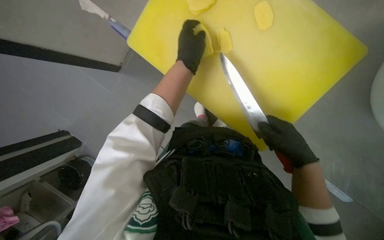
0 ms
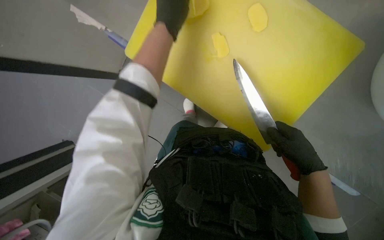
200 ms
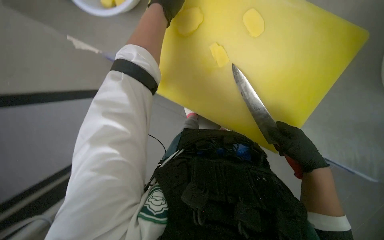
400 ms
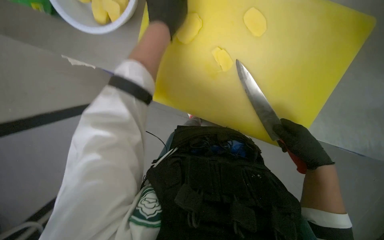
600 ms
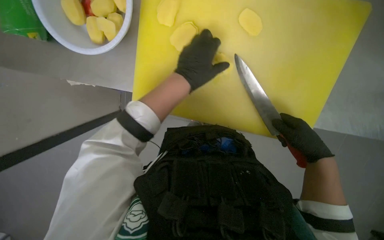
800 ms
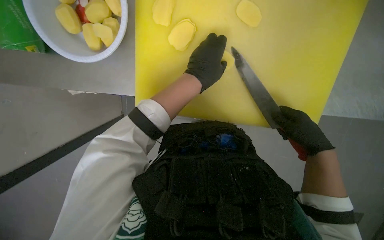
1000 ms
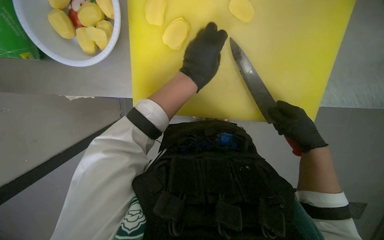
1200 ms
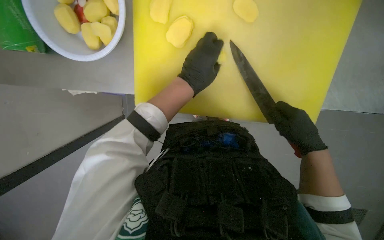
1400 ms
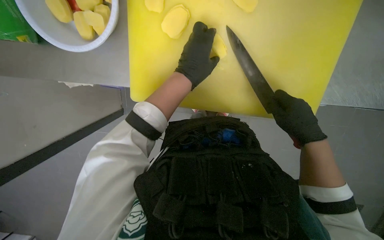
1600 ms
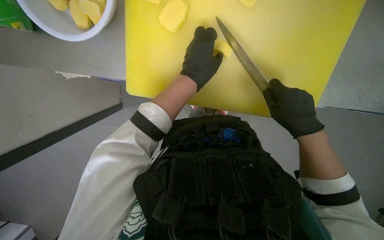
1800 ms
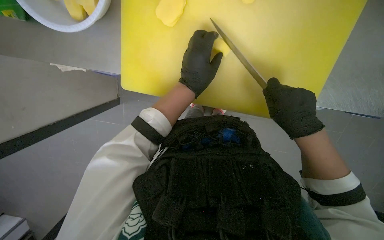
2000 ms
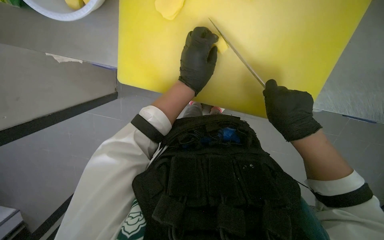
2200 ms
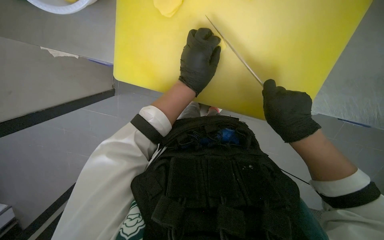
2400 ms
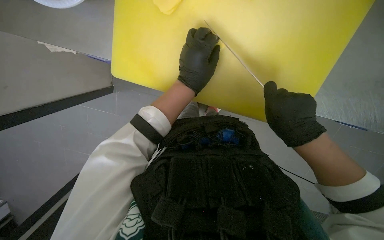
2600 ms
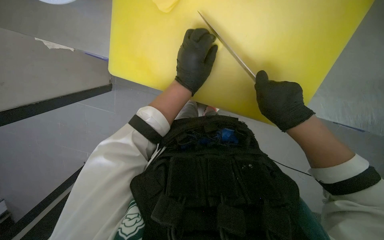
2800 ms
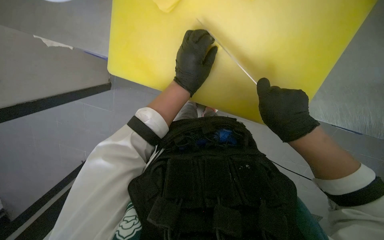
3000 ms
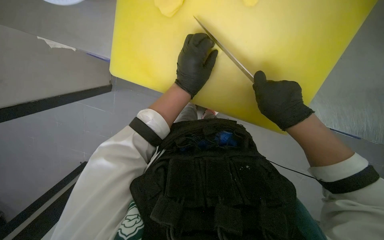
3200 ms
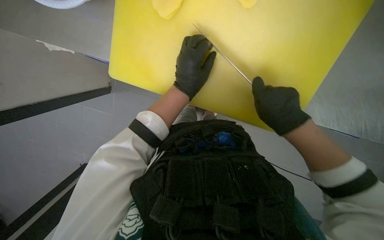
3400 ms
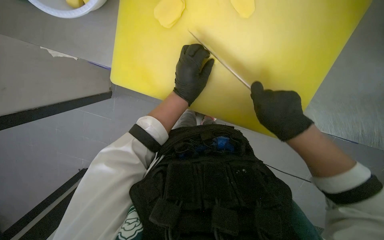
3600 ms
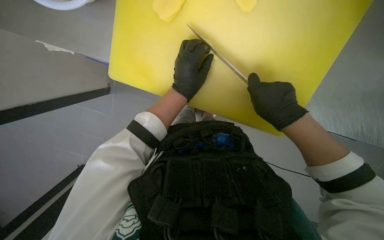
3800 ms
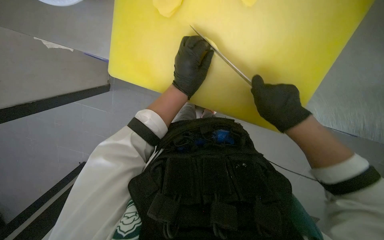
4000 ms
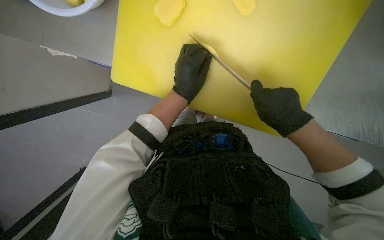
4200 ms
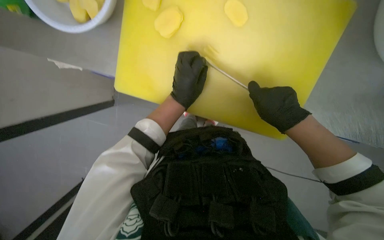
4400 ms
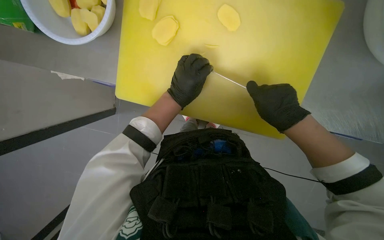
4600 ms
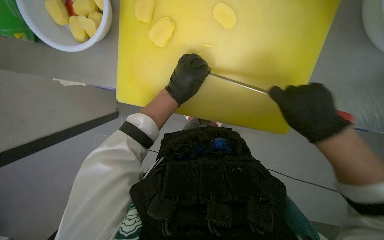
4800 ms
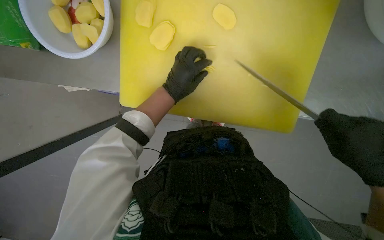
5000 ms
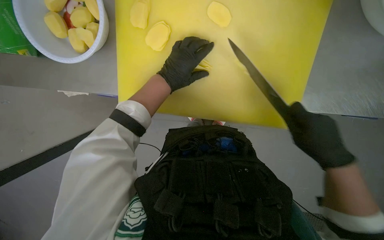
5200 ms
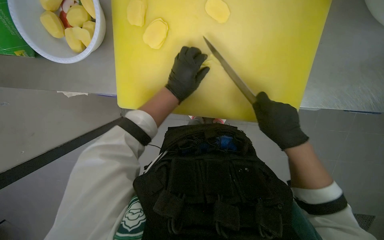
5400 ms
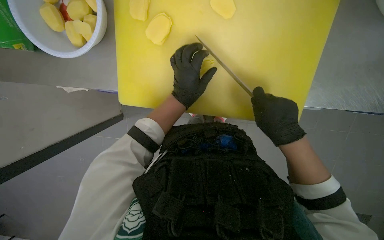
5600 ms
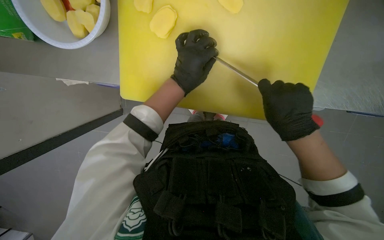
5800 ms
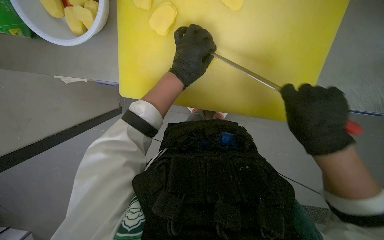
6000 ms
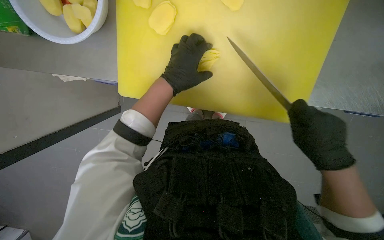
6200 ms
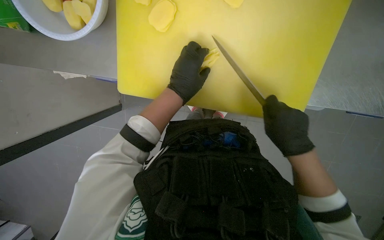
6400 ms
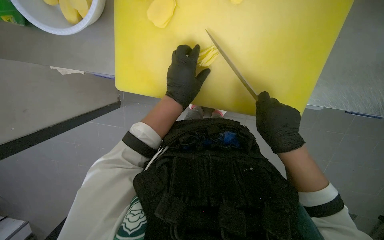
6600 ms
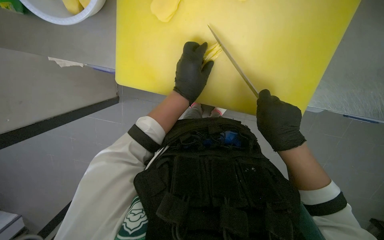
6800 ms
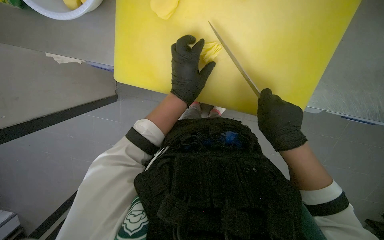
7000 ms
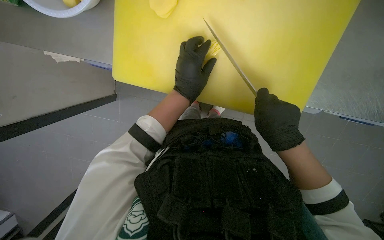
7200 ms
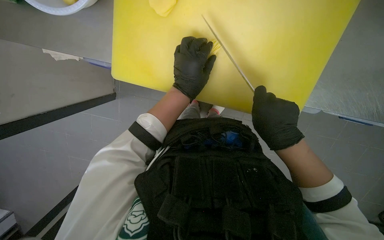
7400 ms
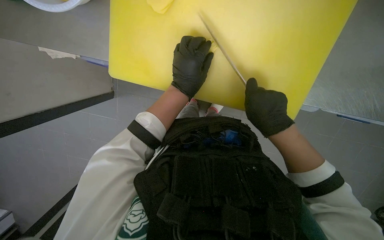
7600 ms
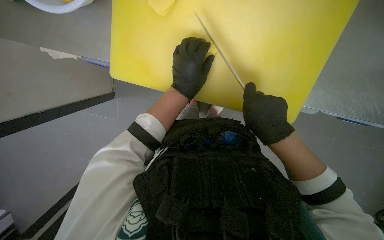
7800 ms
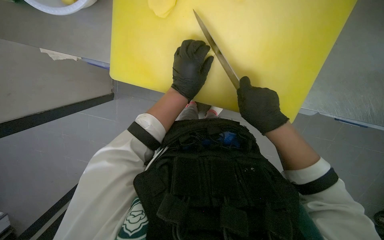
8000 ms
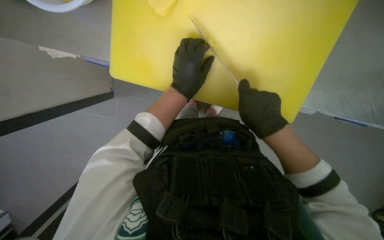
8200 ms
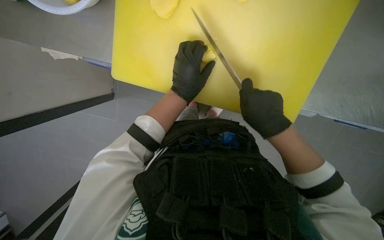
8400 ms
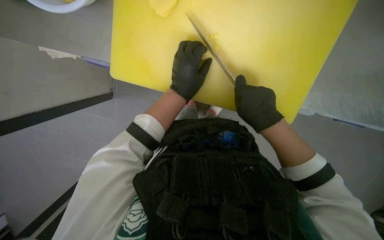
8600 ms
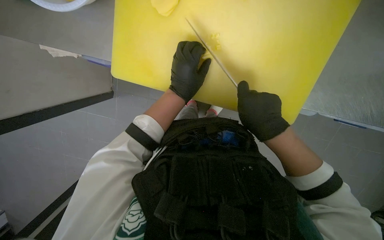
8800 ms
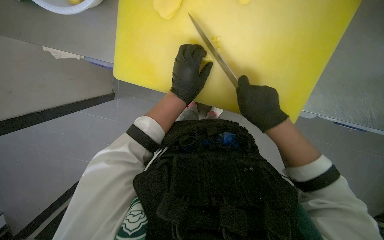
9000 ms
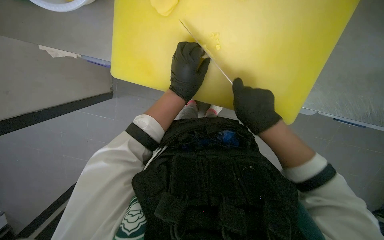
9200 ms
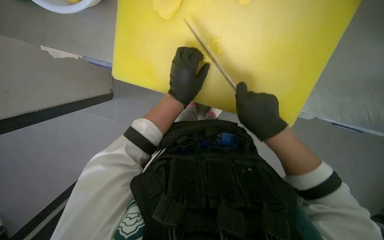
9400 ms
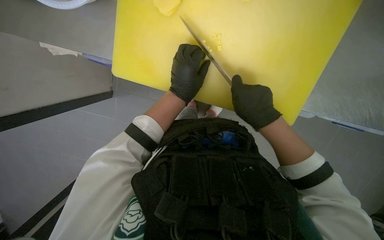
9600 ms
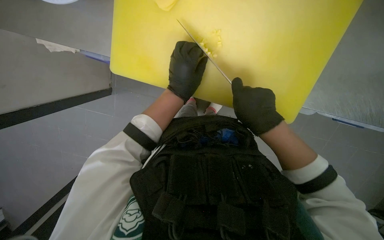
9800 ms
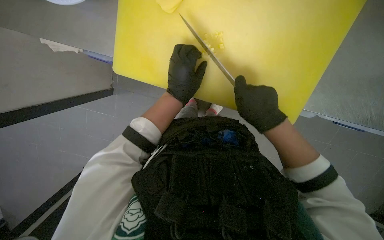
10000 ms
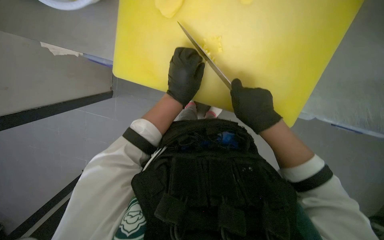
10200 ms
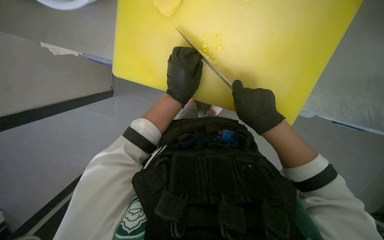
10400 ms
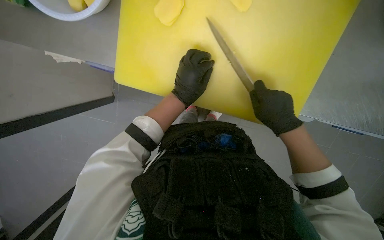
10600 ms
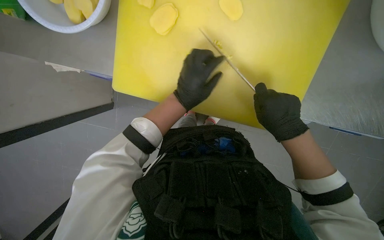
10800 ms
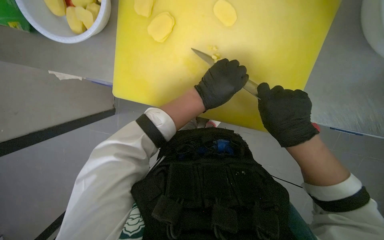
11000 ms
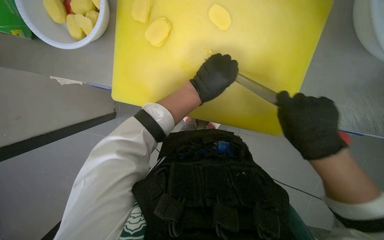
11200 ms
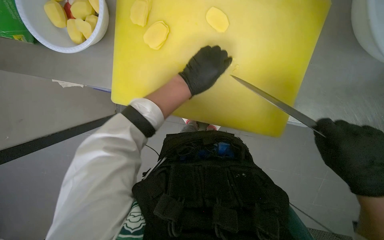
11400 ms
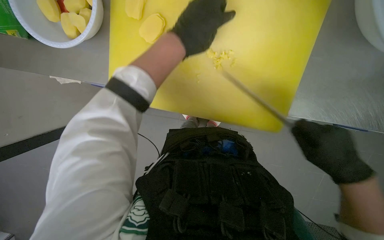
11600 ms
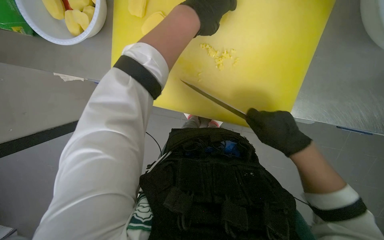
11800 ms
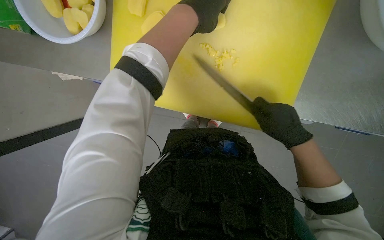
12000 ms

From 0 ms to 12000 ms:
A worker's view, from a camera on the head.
Job: preparing food.
The whole recording: Dicing potatoes. The worker dices potatoes into small pieces on a yellow cutting board.
From 0 ms to 1600 ms: The left hand goes up the picture and returns, about 10 cm each way.
From 1600 ms to 4400 ms: The hands make small movements and keep their place.
From 4400 ms to 6000 ms: The right hand reaches about 15 cm to the right, then returns.
From 6000 ms to 7600 ms: The right hand is displaced farther from the camera by approximately 10 cm.
From 7600 ms to 10400 ms: The hands work in one place, with small movements.
From 10400 ms to 12000 ms: The left hand travels up the picture and nearer to the camera by approximately 25 cm.

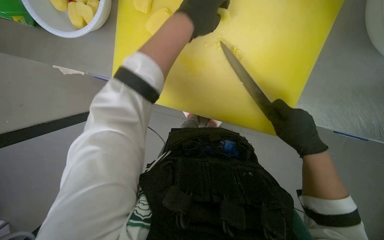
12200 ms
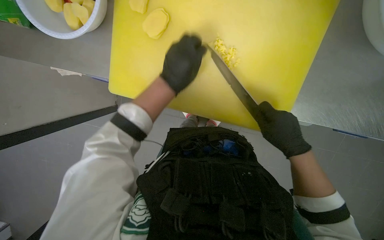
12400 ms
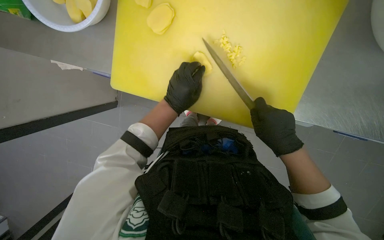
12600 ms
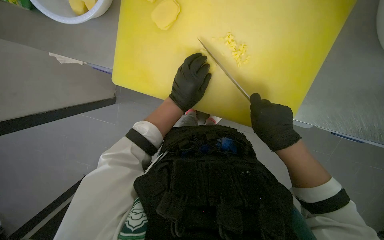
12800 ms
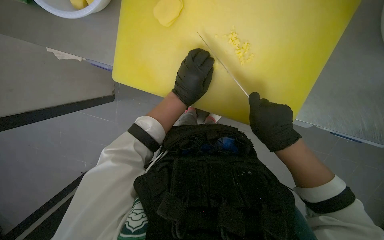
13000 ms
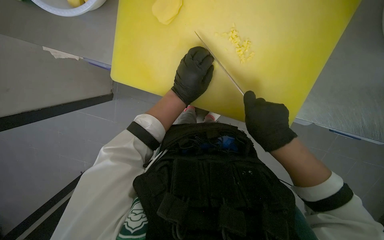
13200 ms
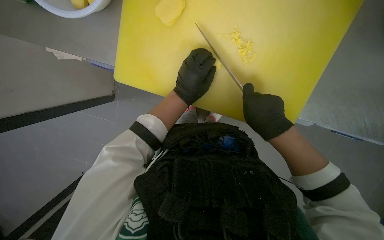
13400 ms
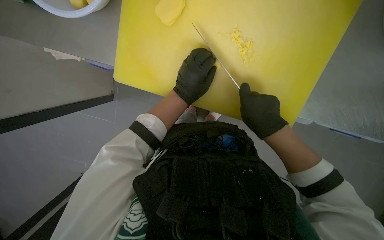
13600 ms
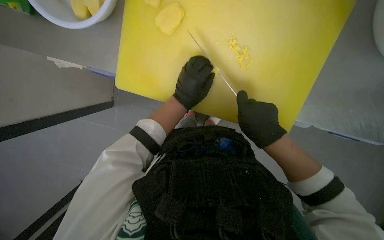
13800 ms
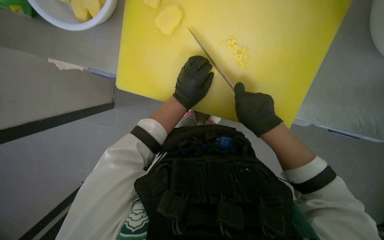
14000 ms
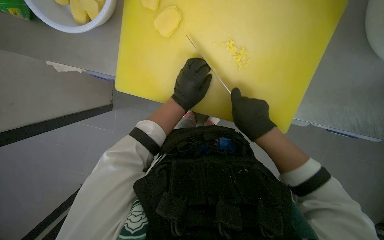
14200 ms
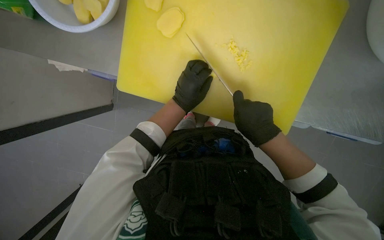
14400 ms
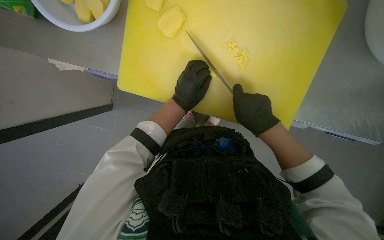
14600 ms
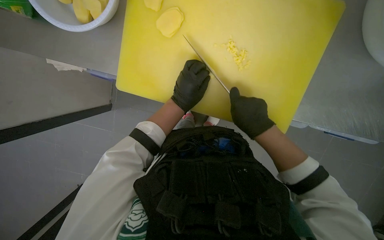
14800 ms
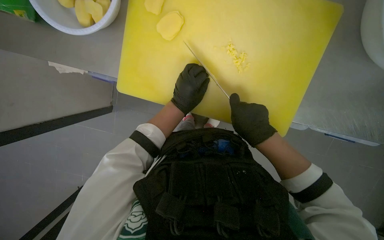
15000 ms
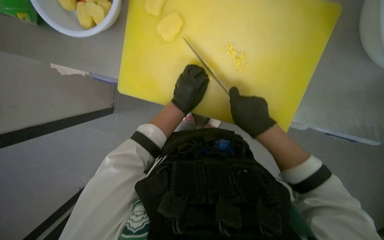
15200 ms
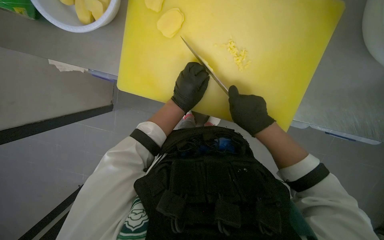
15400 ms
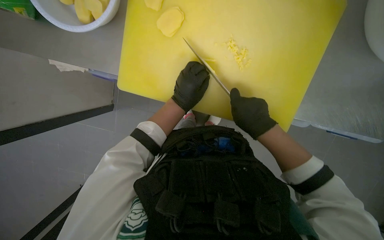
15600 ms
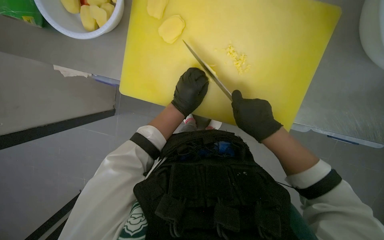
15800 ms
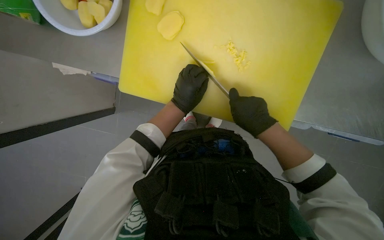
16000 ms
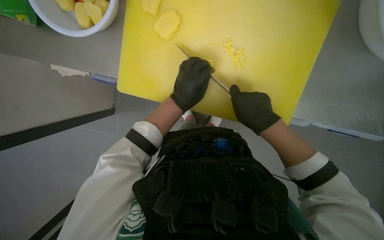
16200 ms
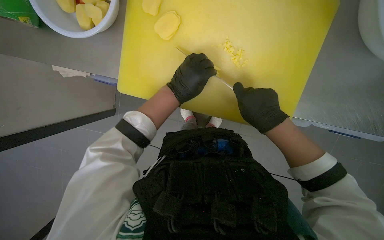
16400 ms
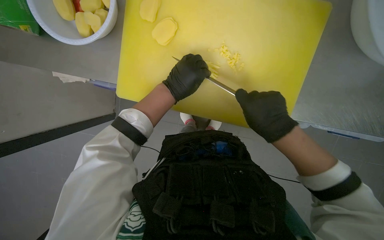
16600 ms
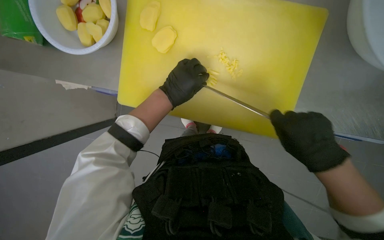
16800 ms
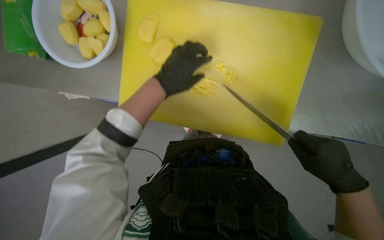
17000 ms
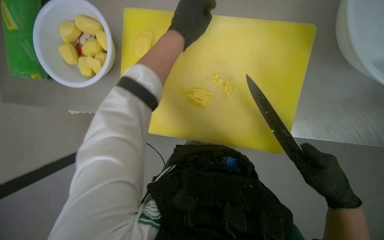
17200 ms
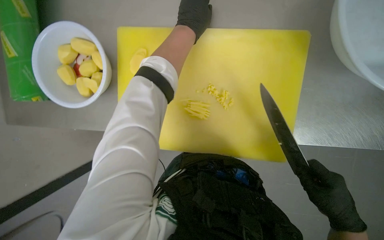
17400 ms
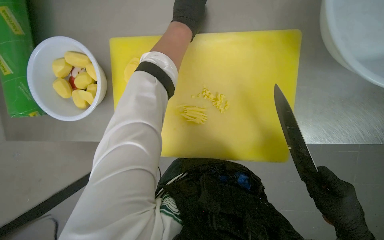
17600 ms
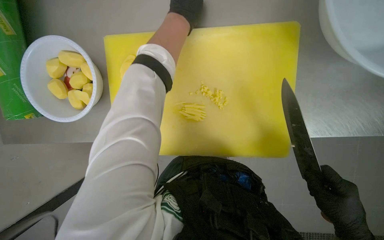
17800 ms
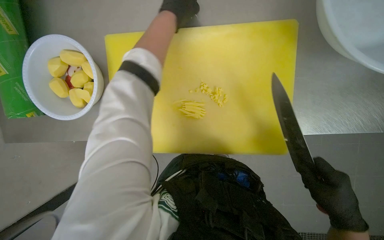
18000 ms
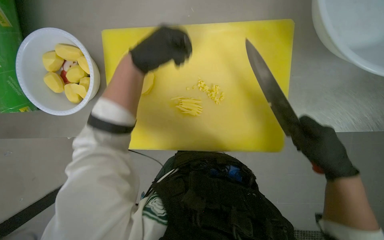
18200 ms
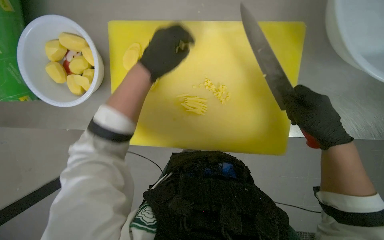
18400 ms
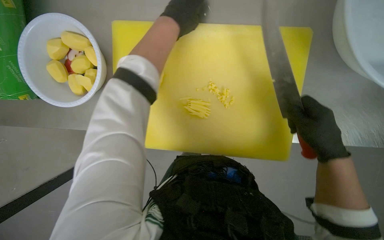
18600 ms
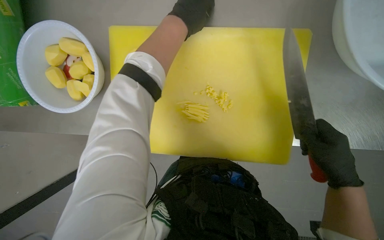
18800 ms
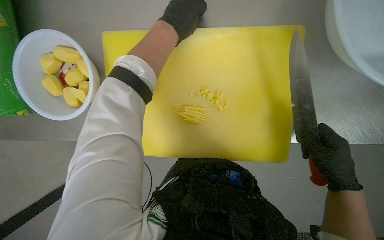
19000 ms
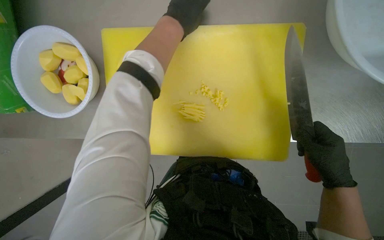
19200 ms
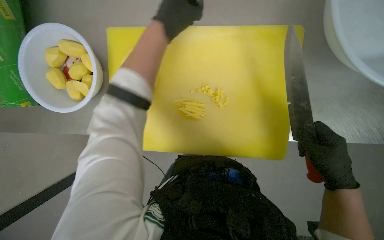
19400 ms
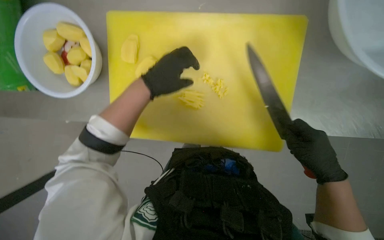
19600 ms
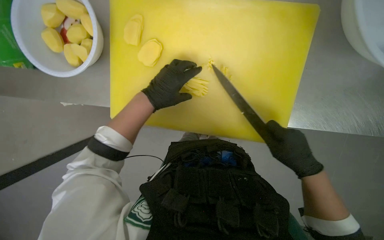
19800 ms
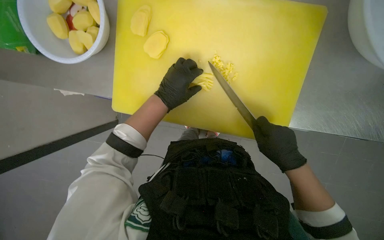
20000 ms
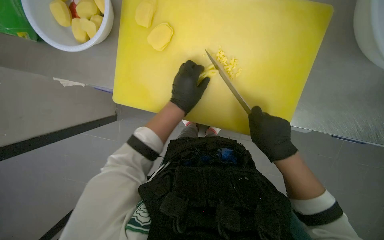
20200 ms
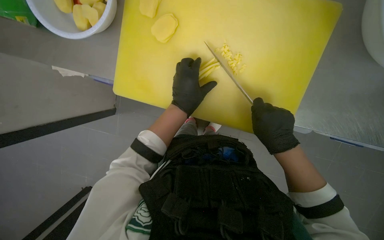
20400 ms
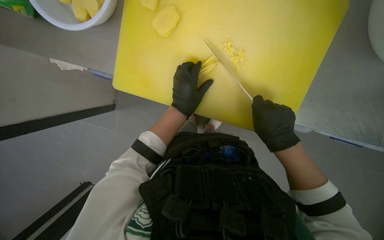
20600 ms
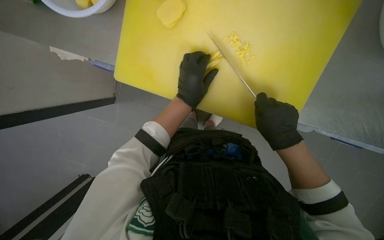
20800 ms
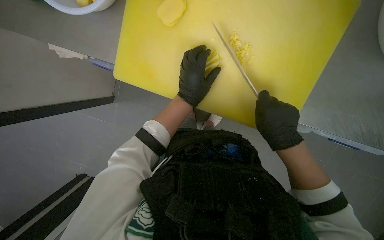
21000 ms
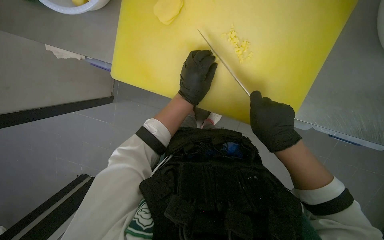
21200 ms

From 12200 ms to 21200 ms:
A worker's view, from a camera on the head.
Job: preparing food.
The whole recording: Dicing potatoes. The worker dices potatoes into small pieces on a yellow cutting board.
From 12200 ms to 13800 ms: The right hand travels to the left by some 10 cm, while the left hand is displaced farther from the camera and down the picture by approximately 20 cm.
From 13800 ms to 16600 ms: The hands are busy where they are.
From 16600 ms to 18200 ms: The view tips upward by roughly 20 degrees. The right hand travels to the right and down the picture by roughly 15 cm. Meanwhile the left hand heads nearer to the camera, covering roughly 10 cm, and reaches roughly 30 cm up the picture, then returns.
From 18200 ms to 19800 ms: The left hand travels down the picture by roughly 15 cm.
